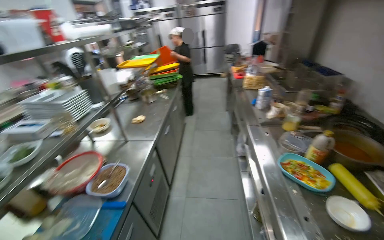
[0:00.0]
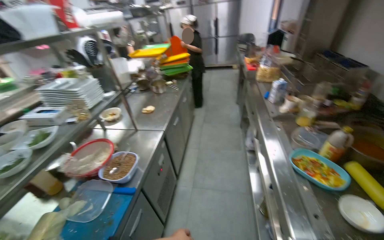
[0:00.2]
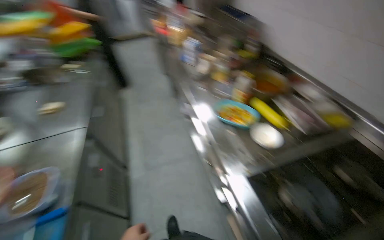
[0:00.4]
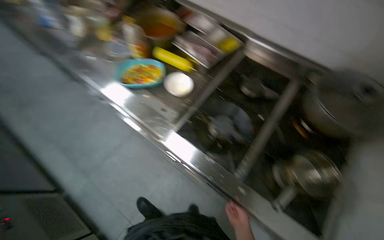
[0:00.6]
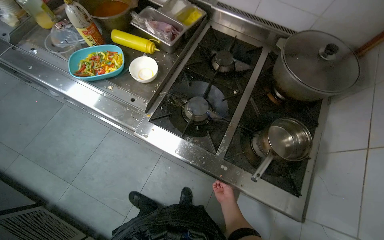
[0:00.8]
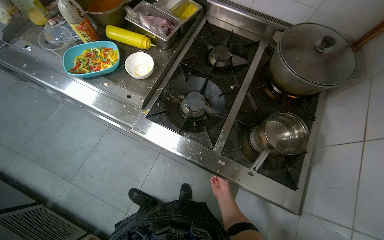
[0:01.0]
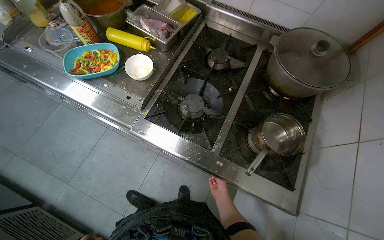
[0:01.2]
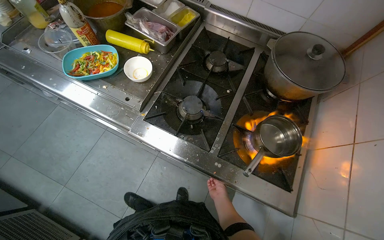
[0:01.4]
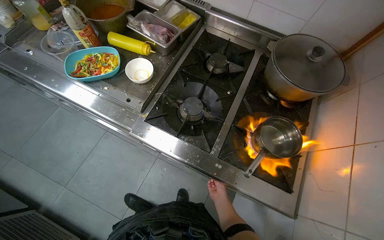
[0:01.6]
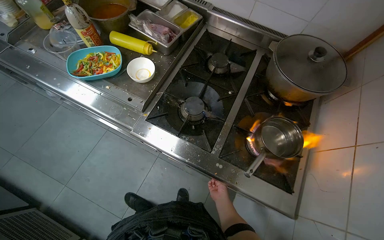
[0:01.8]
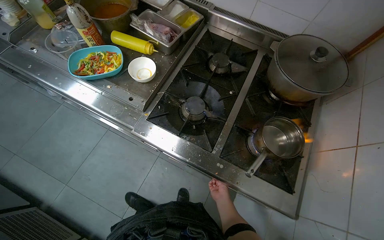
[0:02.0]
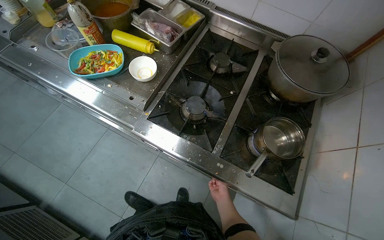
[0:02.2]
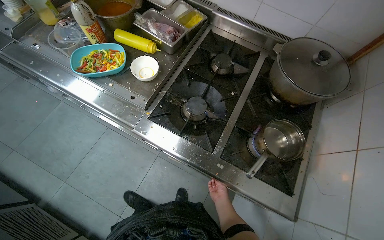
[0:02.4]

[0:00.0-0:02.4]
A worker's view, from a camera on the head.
Job: preparing food.
The whole recording: Preparing pot for cooking. The worker places a pot in the sink, fills it with water, and puts it on the stove.
0:00.0 to 0:01.2: The wearer's head swings approximately 70 degrees to the right. The camera pitches downward, by some 35 degrees.

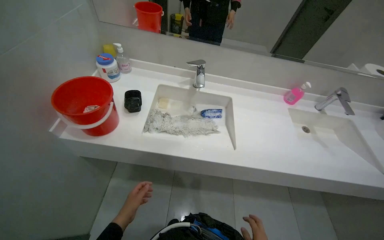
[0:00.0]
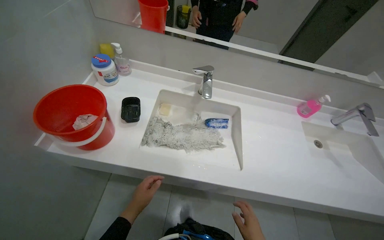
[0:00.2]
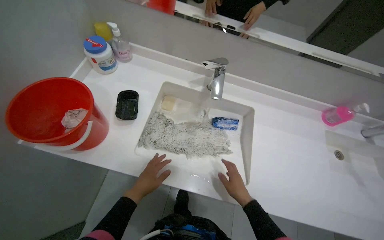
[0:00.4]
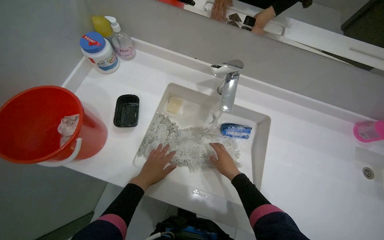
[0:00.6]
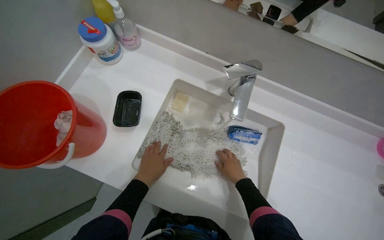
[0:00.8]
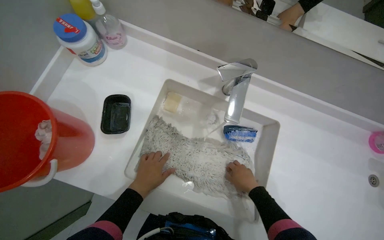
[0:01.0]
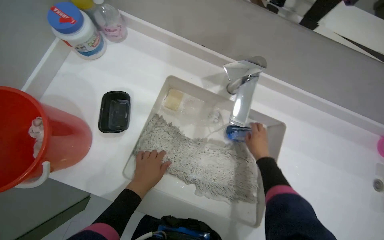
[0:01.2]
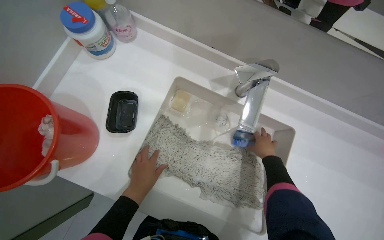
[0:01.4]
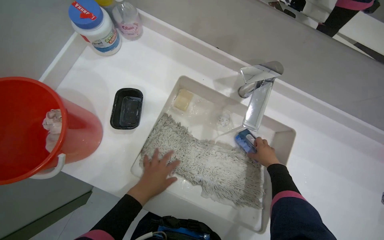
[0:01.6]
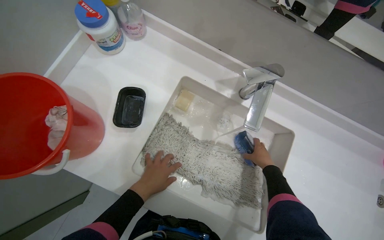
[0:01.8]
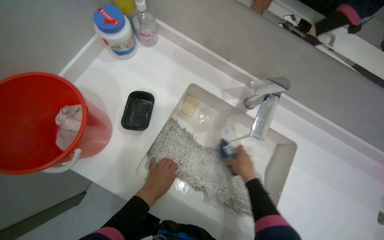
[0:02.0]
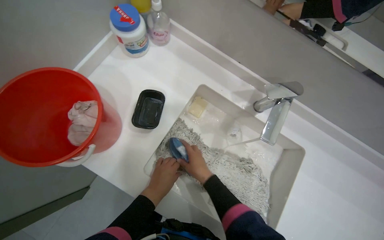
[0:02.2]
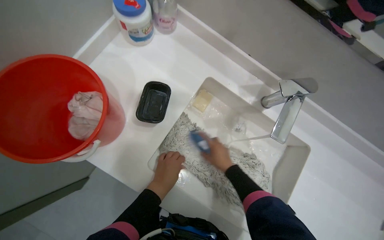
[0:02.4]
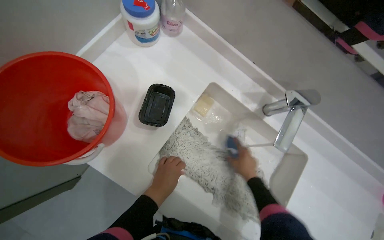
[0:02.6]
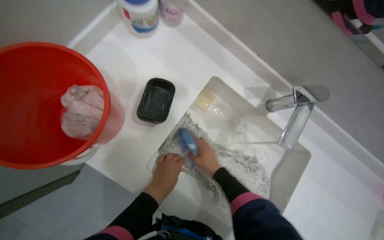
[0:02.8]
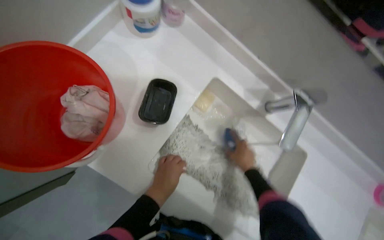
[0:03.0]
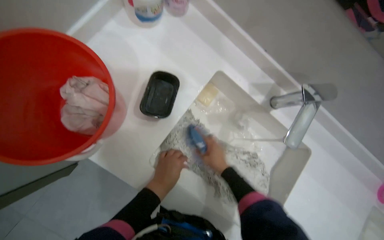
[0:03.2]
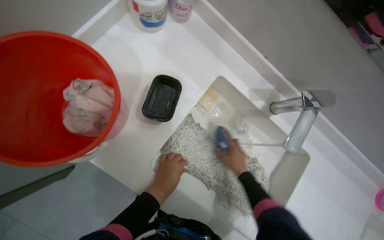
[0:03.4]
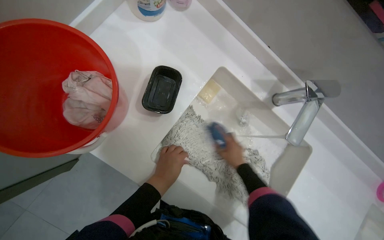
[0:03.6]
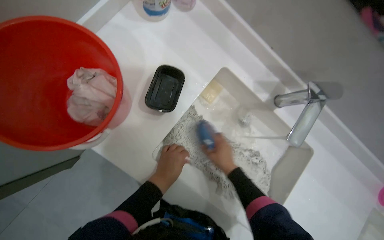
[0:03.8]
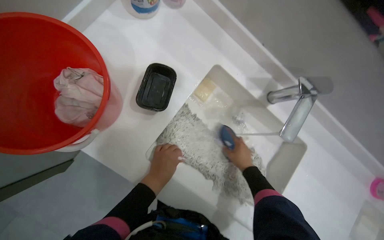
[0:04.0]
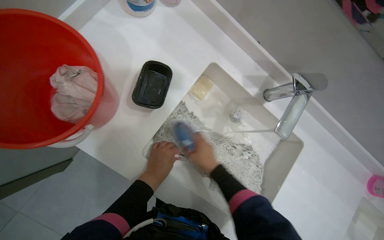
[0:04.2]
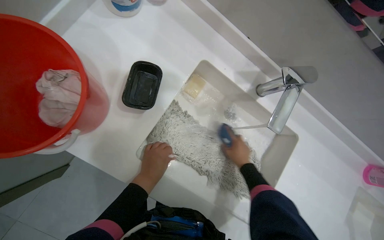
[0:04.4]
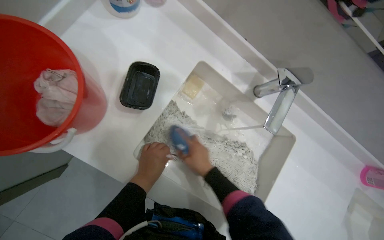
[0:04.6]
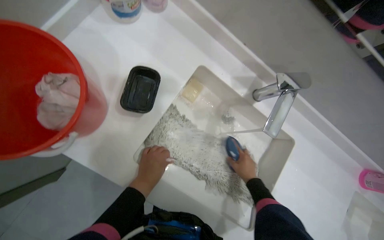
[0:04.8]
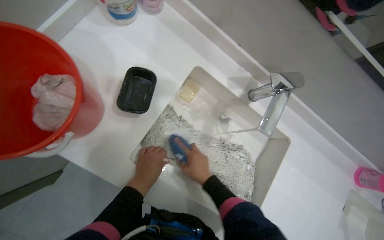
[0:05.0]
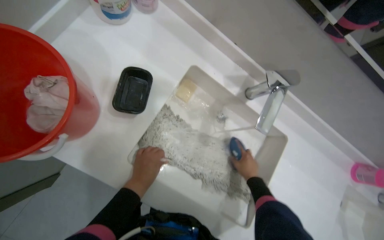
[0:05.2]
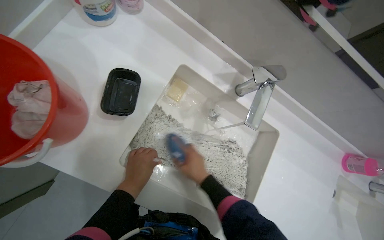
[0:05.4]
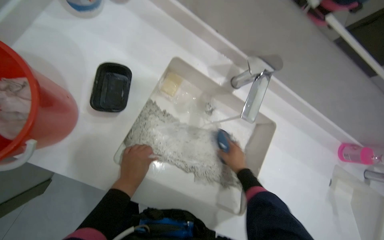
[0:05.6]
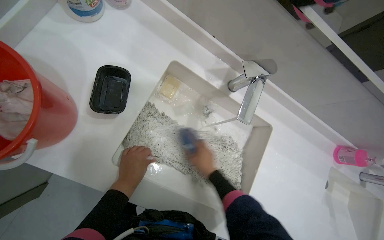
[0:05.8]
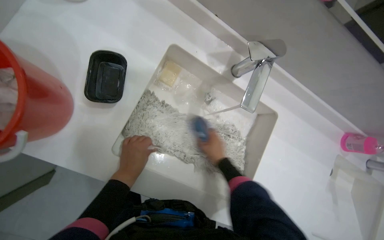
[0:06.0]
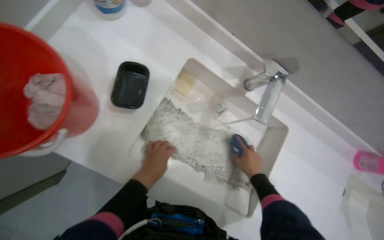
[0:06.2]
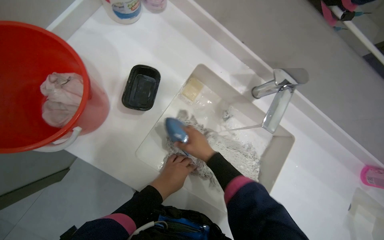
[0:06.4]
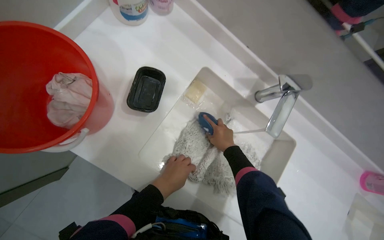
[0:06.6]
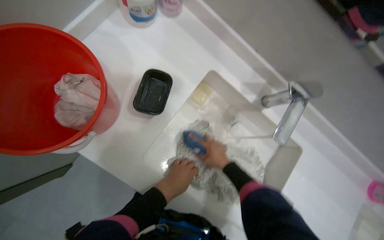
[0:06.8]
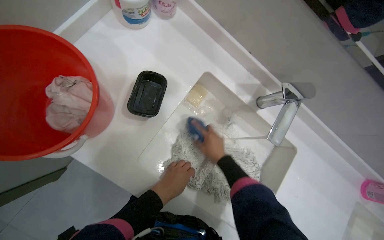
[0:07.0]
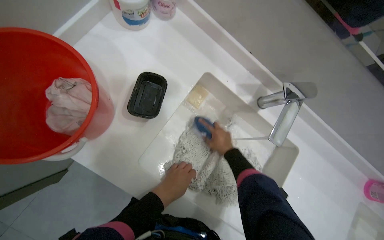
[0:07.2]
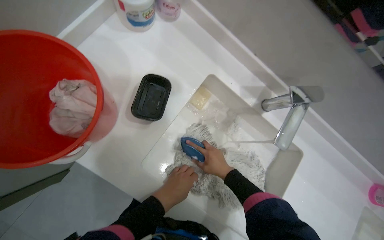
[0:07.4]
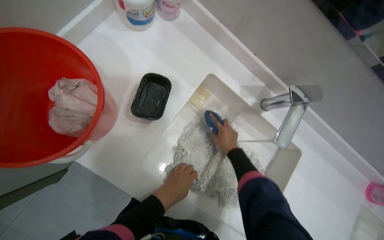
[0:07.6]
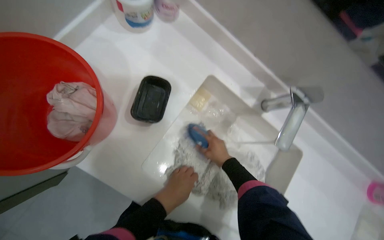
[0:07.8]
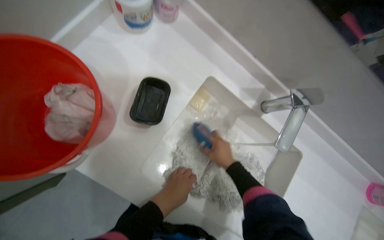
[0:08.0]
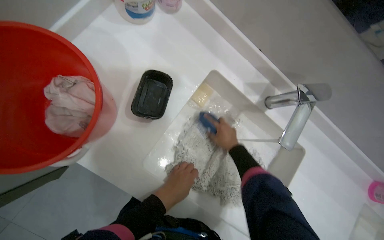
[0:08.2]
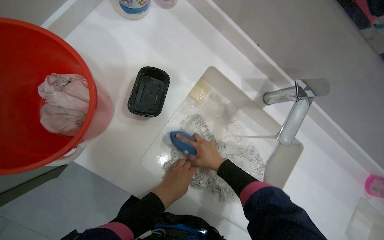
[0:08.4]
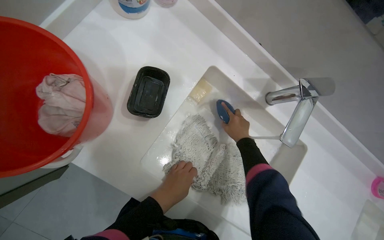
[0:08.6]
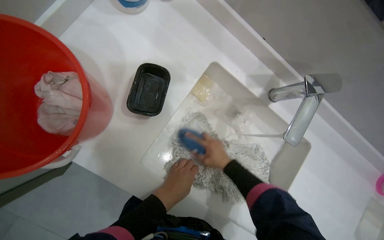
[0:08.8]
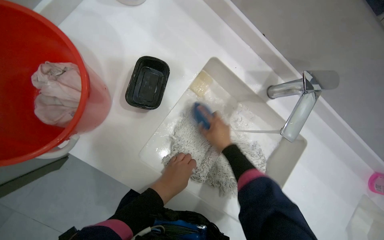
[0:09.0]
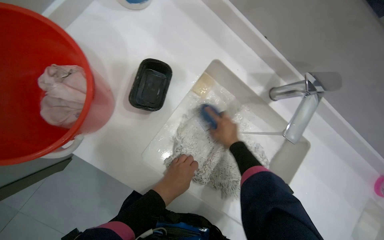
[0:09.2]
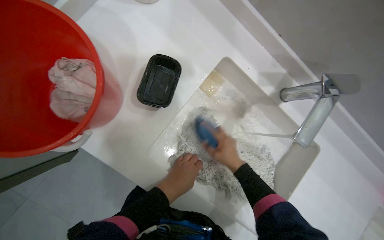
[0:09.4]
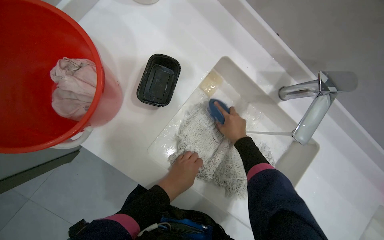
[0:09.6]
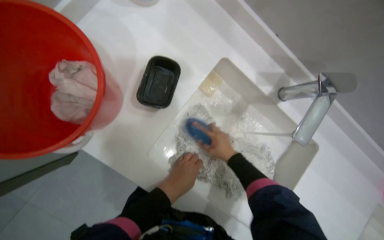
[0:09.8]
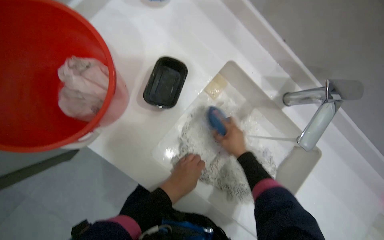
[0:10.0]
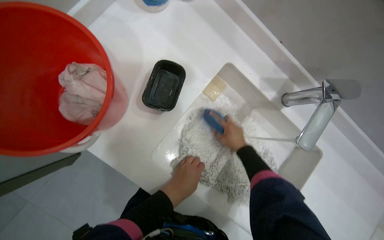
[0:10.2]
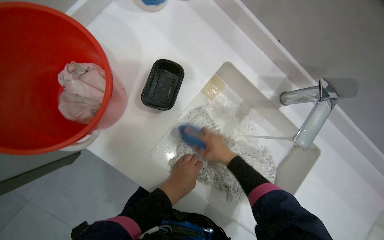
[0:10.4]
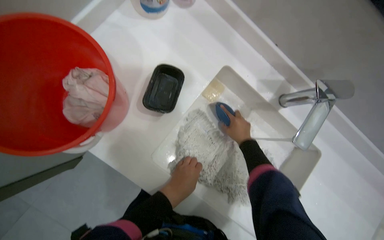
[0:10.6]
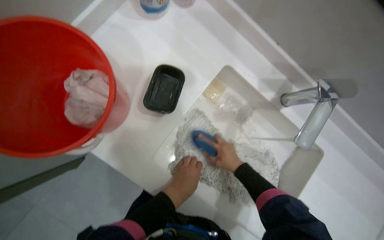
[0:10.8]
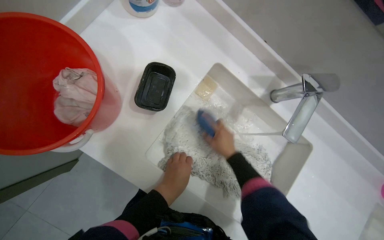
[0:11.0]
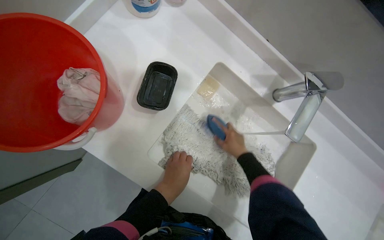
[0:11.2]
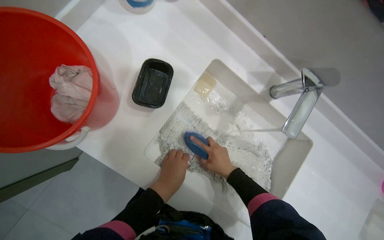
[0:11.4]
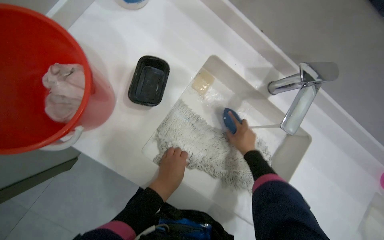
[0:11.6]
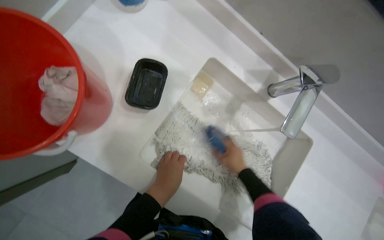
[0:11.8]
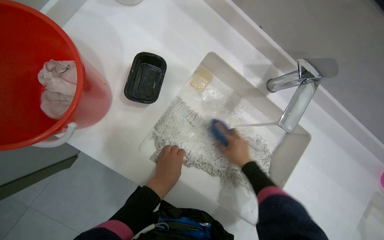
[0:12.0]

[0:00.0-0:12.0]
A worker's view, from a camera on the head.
Job: preparing cleaning supplies.
The whole recording: Washing mop head in sink. The worker rinses the mop head, then scrubs it with soap and a brush, and finally rinses it again in the sink.
0:00.0 to 0:01.6: The camera is carried approximately 50 cm. The view tips downward by some 20 degrees.
0:01.6 to 0:03.0: The right hand goes left and right, approximately 25 cm each way, reversing 3 times.
0:03.0 to 0:04.4: The right hand goes left and right, roughly 15 cm each way, reversing 3 times.
0:04.4 to 0:06.0: The right hand swings left and right, about 15 cm each way, with 6 reversals.
0:06.0 to 0:07.6: The right hand moves left and right over some 15 cm, changing direction 2 times.
0:07.6 to 0:10.4: The hands stay close to where they were, moving slightly.

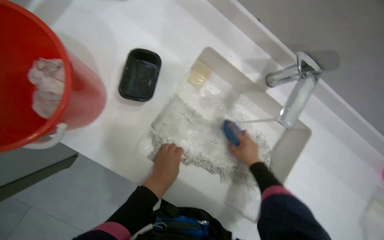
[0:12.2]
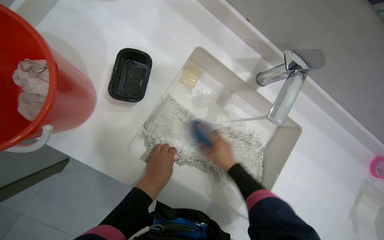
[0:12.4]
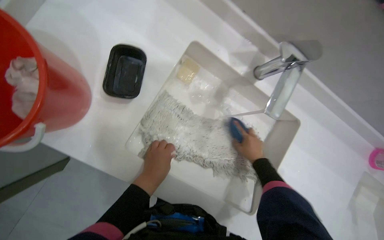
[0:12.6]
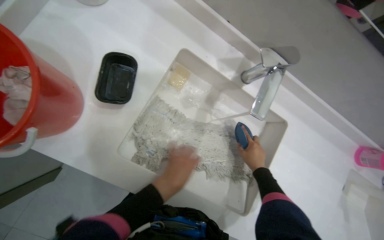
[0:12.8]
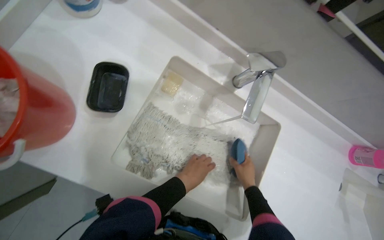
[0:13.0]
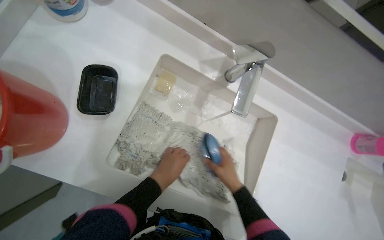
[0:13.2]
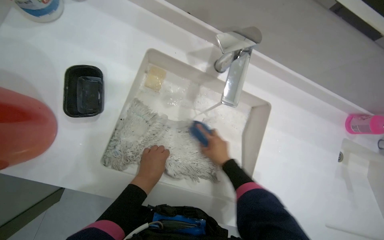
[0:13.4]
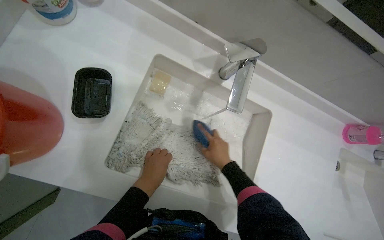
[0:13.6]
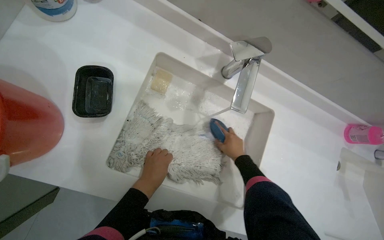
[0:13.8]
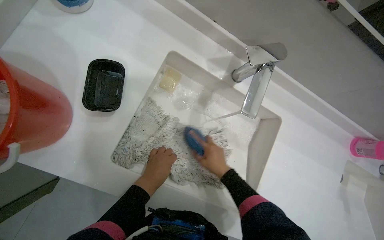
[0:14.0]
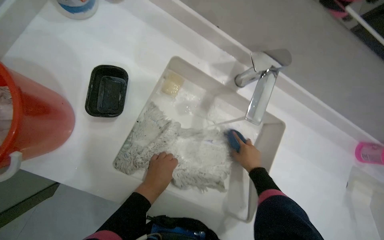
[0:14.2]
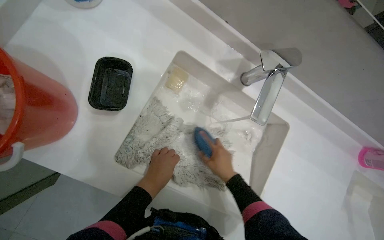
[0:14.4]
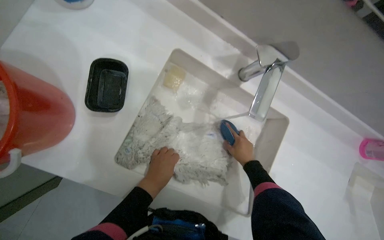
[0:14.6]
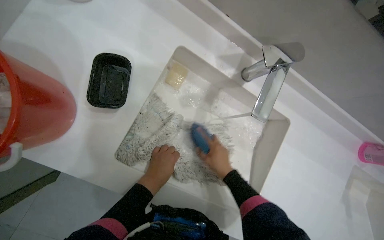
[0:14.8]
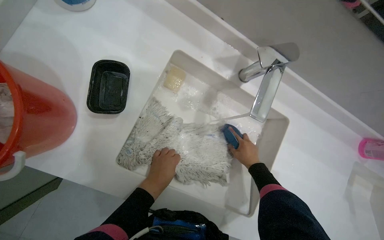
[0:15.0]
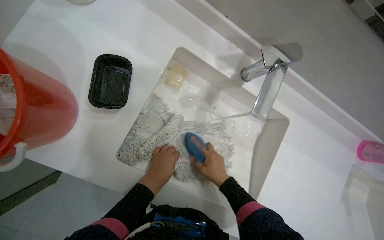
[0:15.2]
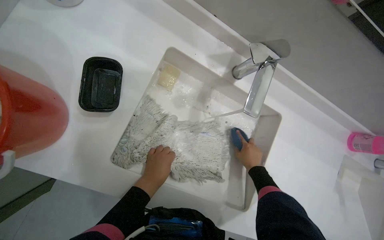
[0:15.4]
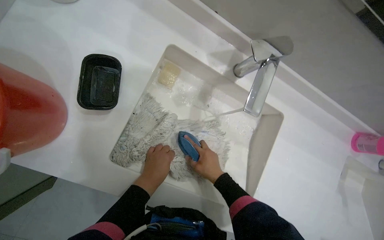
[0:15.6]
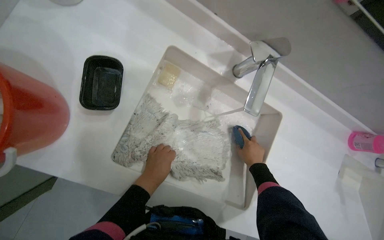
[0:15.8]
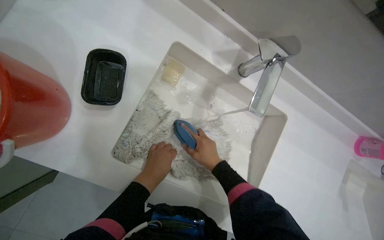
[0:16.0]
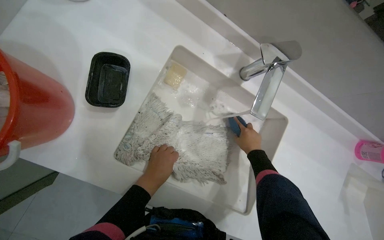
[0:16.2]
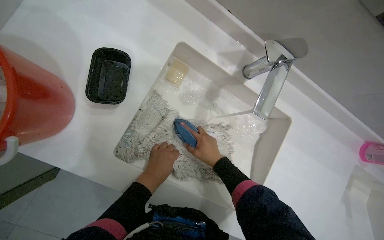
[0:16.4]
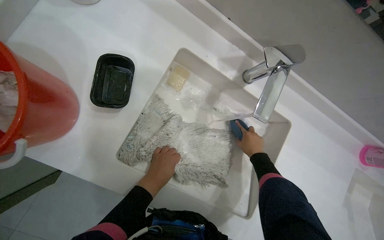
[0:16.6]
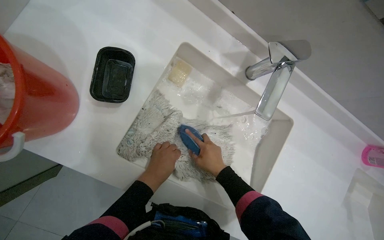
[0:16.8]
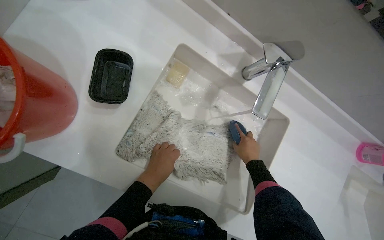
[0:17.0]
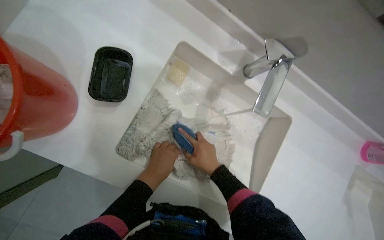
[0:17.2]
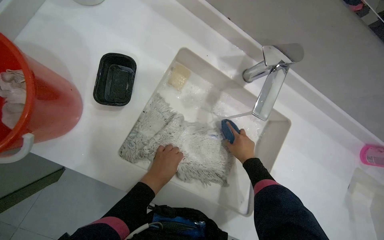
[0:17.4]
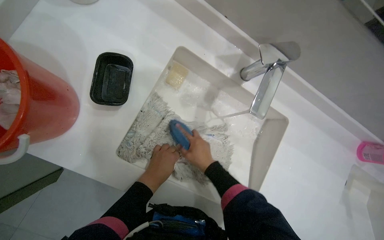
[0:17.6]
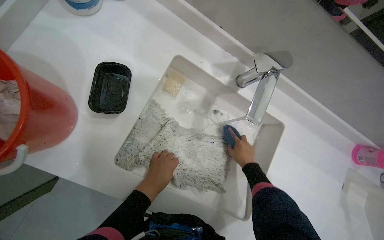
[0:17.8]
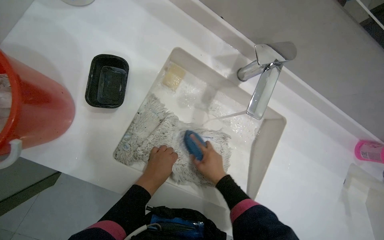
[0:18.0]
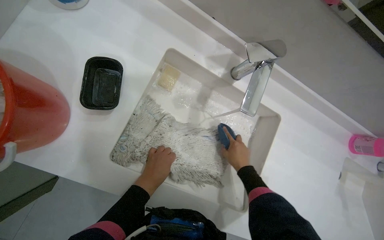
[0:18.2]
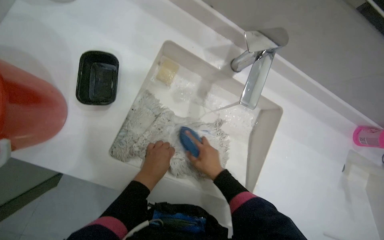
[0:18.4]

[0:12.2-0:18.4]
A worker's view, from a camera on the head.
Job: preparing cleaning supplies.
The whole recording: Washing mop head in sink. The worker rinses the mop head, then scrubs it with soap and a brush, and finally rinses it again in the sink.
0:12.2 to 0:13.8: The right hand swings left and right, about 15 cm each way, with 2 reversals.
0:13.8 to 0:15.4: The right hand swings left and right, roughly 10 cm each way, with 7 reversals.
0:15.4 to 0:16.8: The right hand moves left and right over approximately 15 cm, changing direction 6 times.
0:16.8 to 0:18.4: The right hand swings left and right, about 15 cm each way, with 7 reversals.
